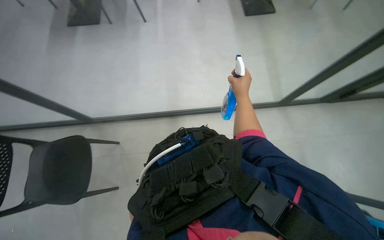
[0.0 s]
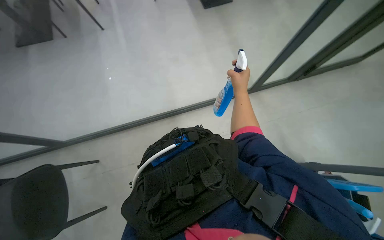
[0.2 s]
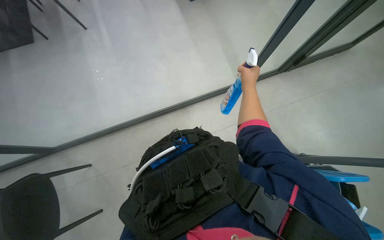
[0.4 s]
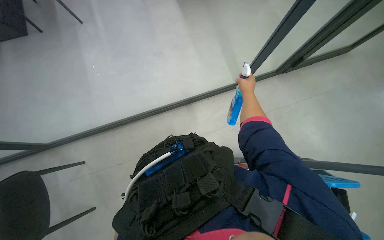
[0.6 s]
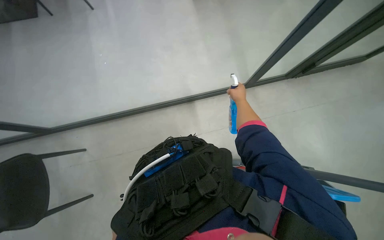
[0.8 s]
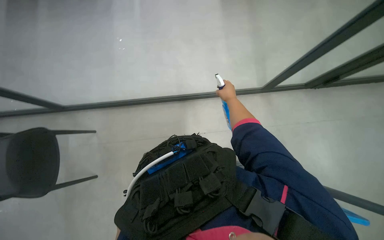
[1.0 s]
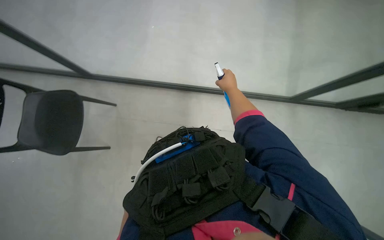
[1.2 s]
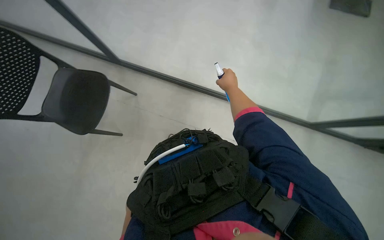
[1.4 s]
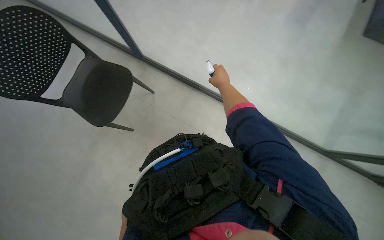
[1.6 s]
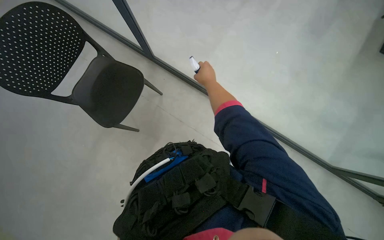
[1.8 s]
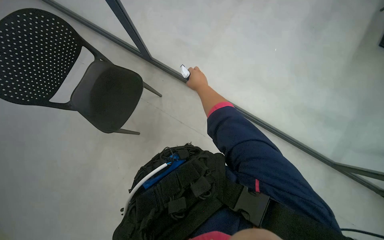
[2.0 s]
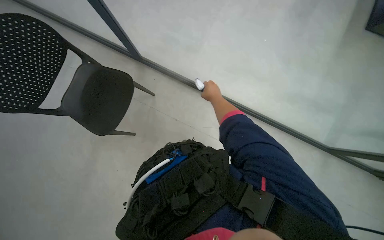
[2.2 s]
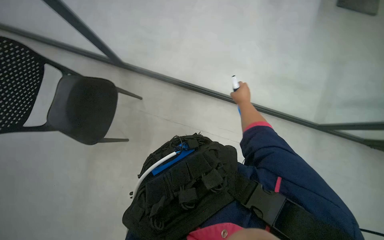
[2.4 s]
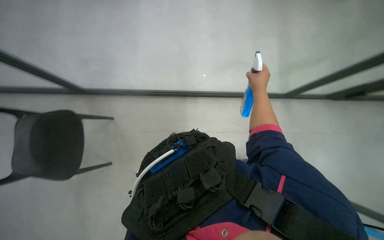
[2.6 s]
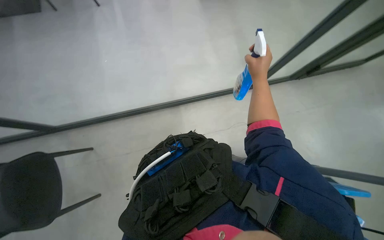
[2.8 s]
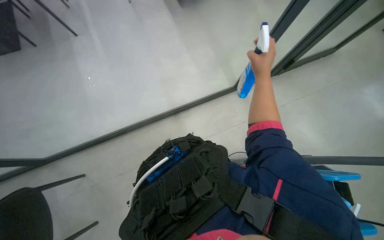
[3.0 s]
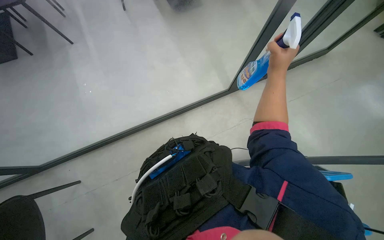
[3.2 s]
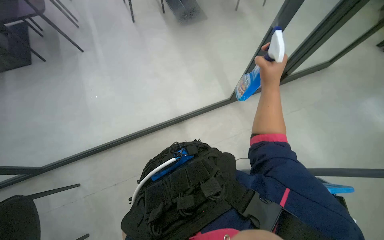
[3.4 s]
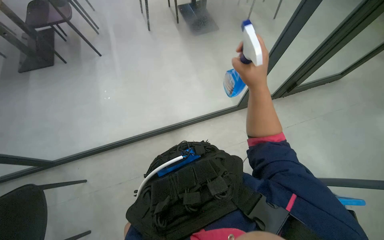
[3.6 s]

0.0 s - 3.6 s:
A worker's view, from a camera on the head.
Job: wiping surfaces.
The whole recording: Spraying cleaner on glass partition. The worker sprays cleaner onto the glass partition.
0.0 s - 1.8 s: The wearer looks some 10 degrees further downward. The scene turns approximately 40 degrees clockwise in the picture.
1.8 s - 3.6 s: The view tips upward by some 15 degrees. The scene rotates counterclockwise by some 40 degrees.

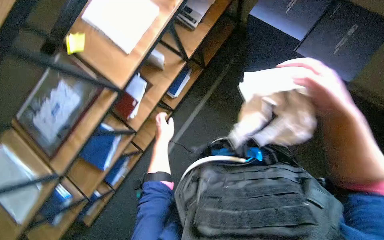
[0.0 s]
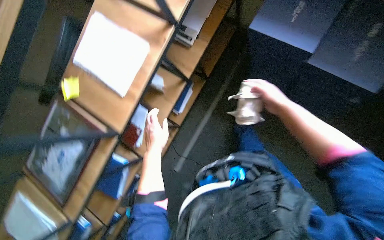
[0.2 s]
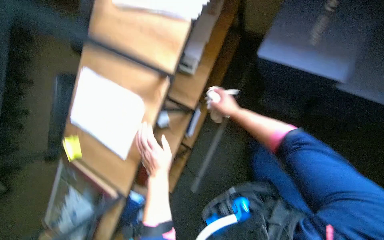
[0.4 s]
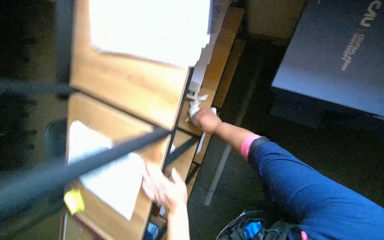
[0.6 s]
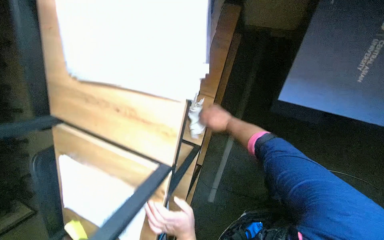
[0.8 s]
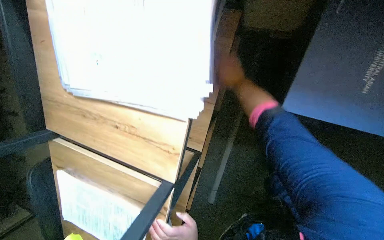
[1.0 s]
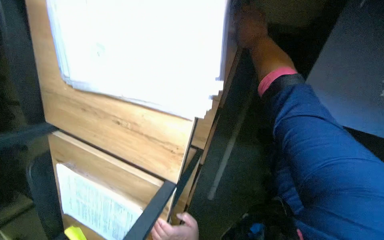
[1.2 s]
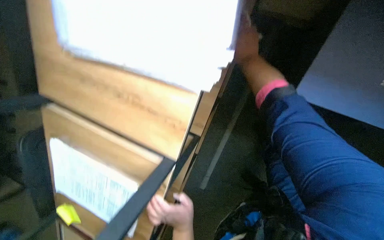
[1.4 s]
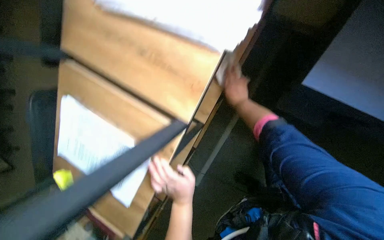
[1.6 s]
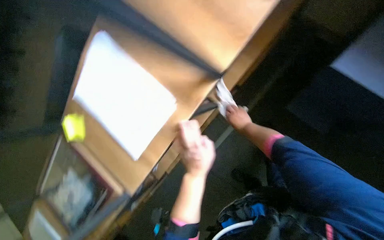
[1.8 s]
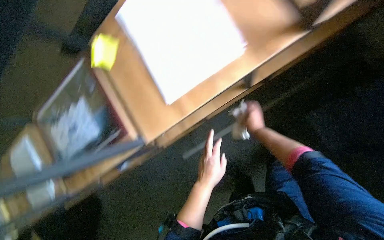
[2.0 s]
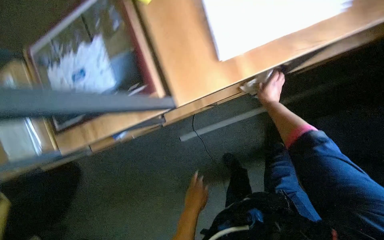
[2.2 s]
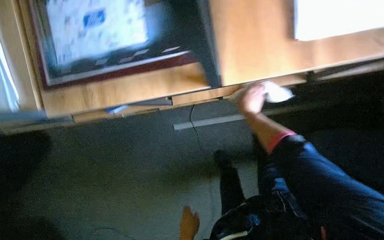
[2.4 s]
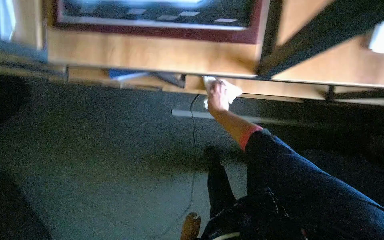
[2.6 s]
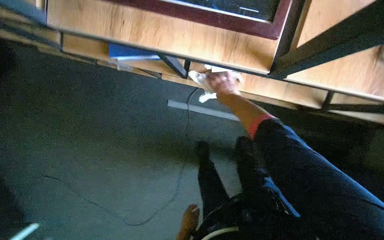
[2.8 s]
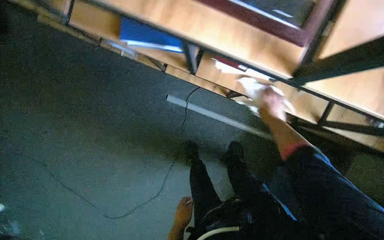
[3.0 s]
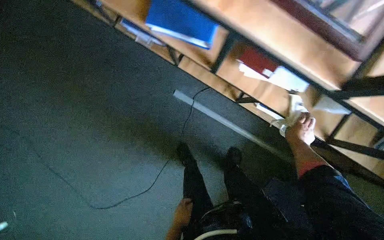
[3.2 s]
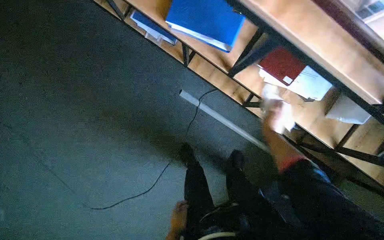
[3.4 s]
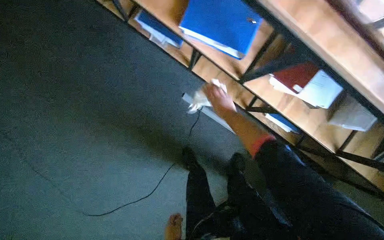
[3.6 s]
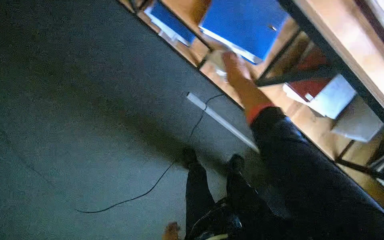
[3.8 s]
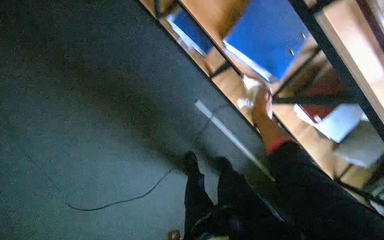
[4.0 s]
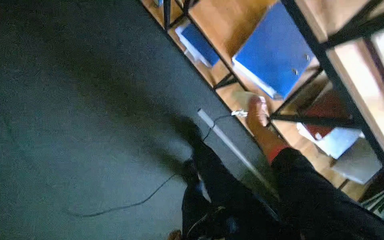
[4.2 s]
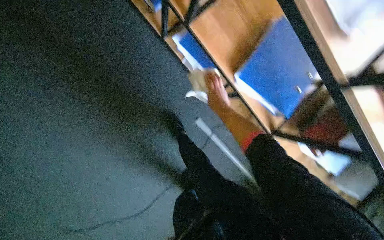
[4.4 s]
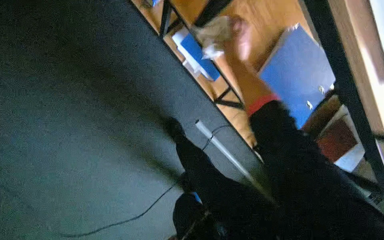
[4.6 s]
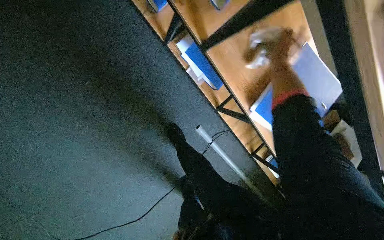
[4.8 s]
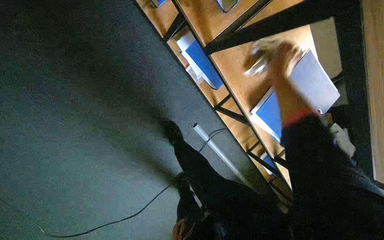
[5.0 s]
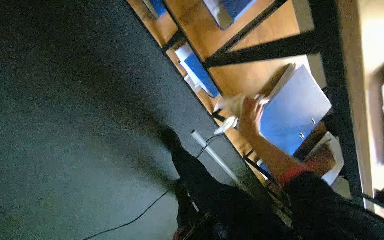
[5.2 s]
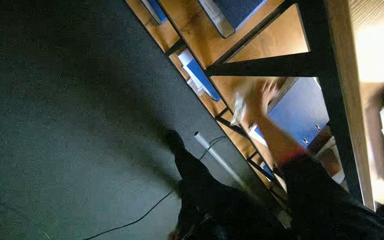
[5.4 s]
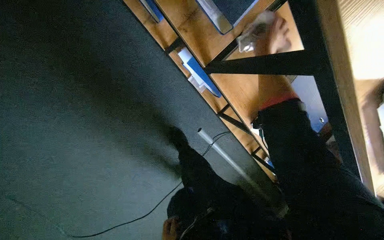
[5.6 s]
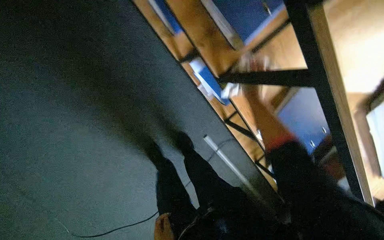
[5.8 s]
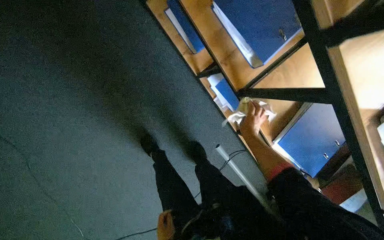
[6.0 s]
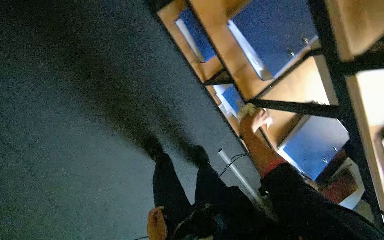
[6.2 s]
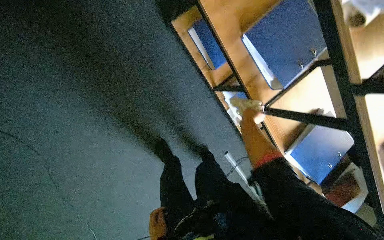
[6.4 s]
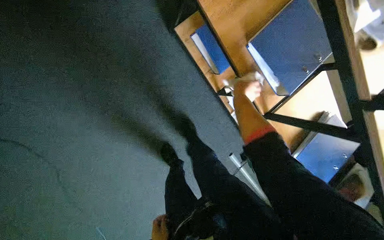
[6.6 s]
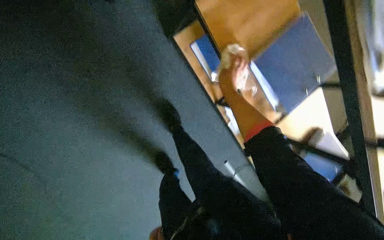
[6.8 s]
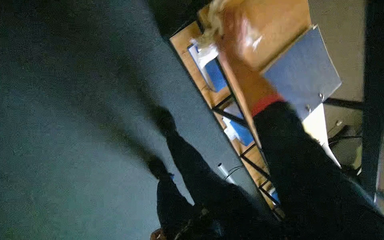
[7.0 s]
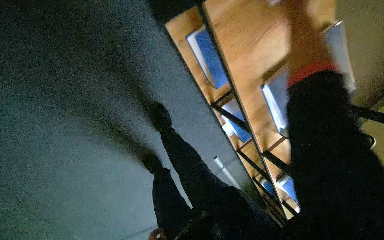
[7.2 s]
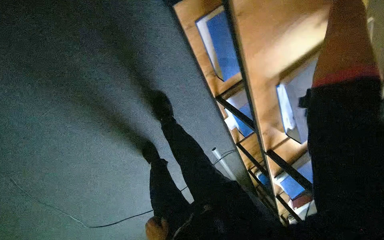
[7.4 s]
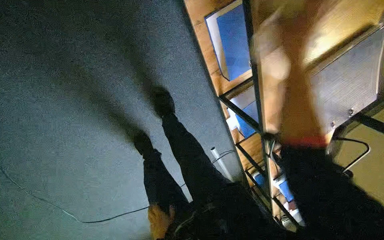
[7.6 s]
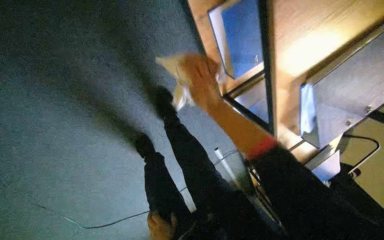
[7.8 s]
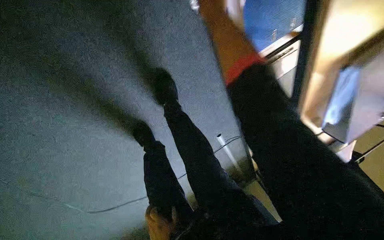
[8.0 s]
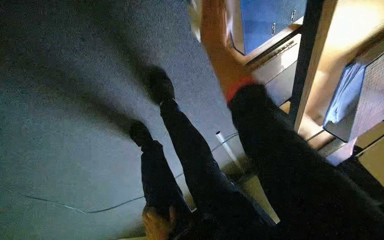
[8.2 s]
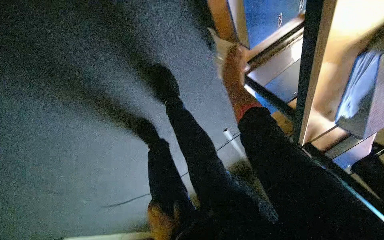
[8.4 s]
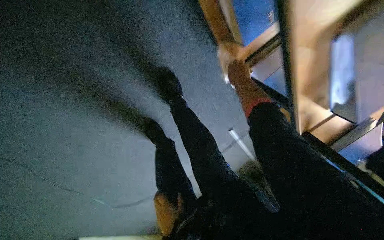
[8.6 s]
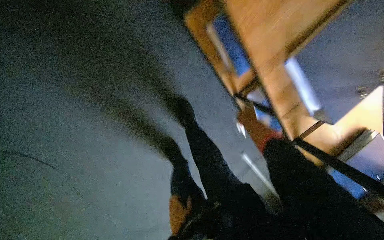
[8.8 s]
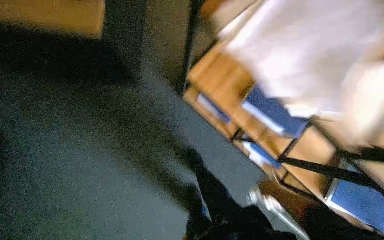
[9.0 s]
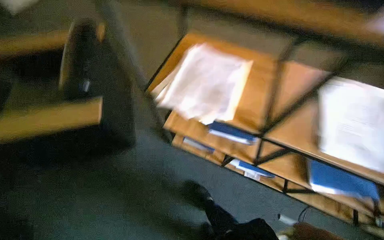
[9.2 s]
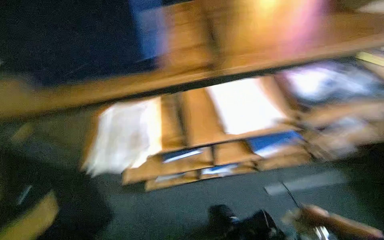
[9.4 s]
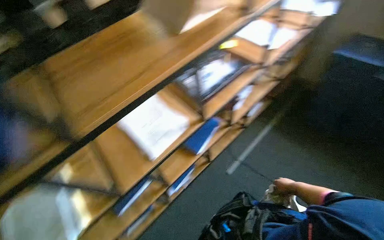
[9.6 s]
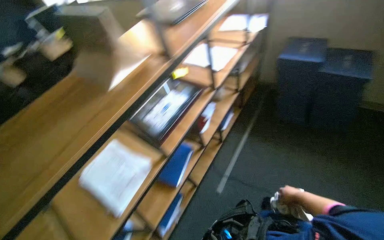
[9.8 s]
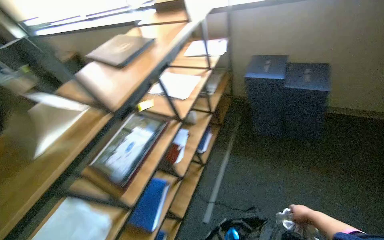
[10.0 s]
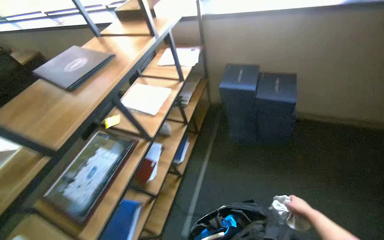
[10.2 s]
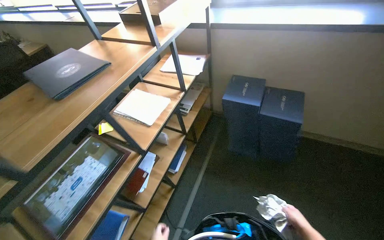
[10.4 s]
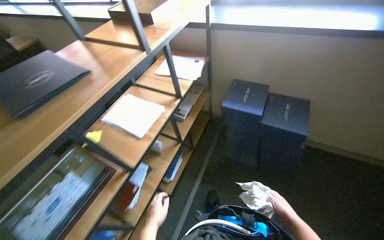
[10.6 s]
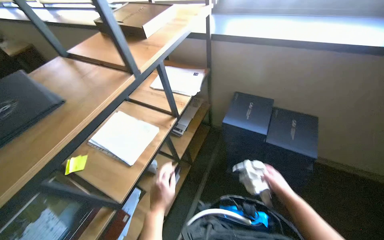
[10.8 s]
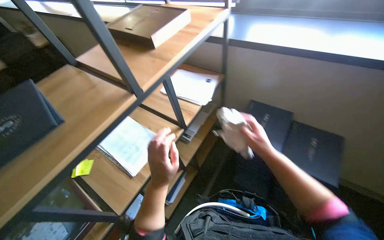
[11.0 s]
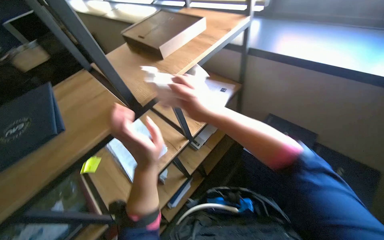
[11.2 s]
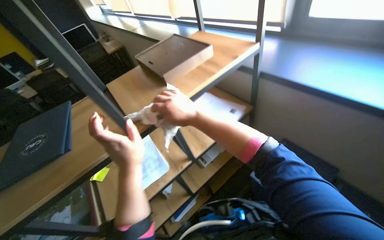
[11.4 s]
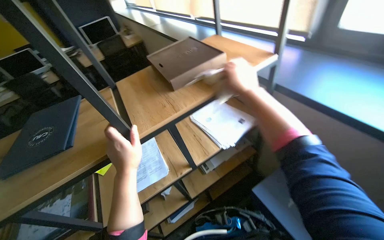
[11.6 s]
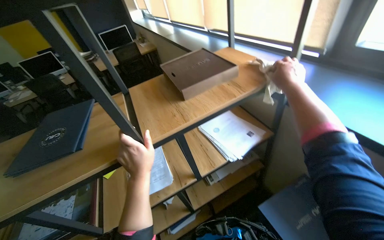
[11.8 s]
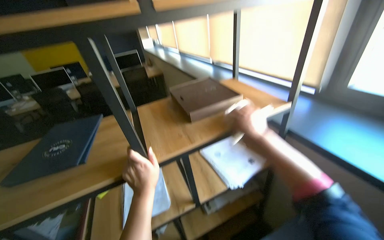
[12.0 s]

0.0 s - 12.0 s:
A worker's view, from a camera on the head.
Job: wiping surfaces.
The whole recording: Wiping office shelving unit. The worker wipes the shelves and surfaces of an office shelving unit with a cloth.
1.6 s - 3.0 s: The view swings some 15 degrees to the right. The scene turns about 35 degrees clockwise in the picture. The right hand goes left and right, some 20 cm each way, reversing 2 times.
3.0 s - 4.4 s: The camera travels to the left, about 50 cm. The scene rotates clockwise by some 25 degrees.
6.0 s - 7.6 s: The wearer moves about 50 cm. The camera pitches downward, by about 20 degrees.
7.6 s - 9.0 s: The view pans to the left by roughly 25 degrees. The camera pitches upward, by roughly 25 degrees.
9.0 s - 10.4 s: The camera travels about 90 cm. The head turns to the right by some 70 degrees. The view tilts some 25 degrees upward.
10.4 s - 12.0 s: The head travels roughly 60 cm. The head turns to the left by roughly 40 degrees.

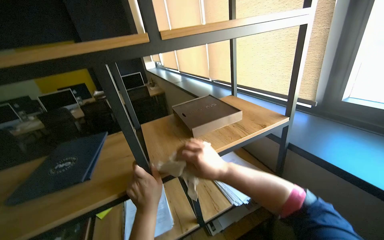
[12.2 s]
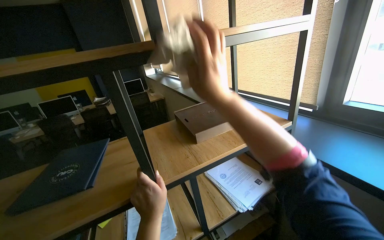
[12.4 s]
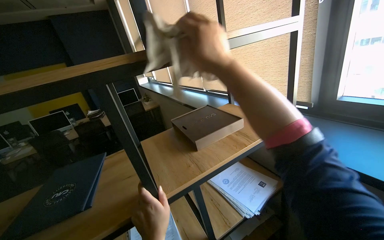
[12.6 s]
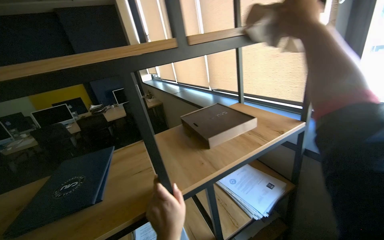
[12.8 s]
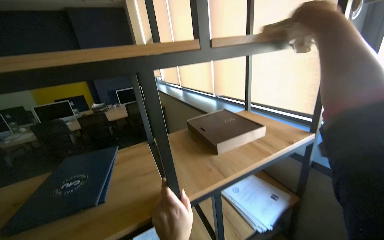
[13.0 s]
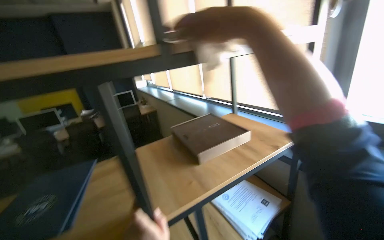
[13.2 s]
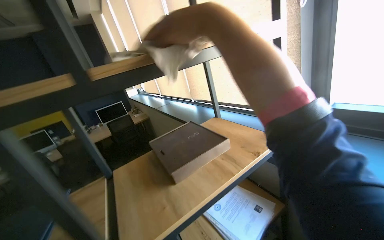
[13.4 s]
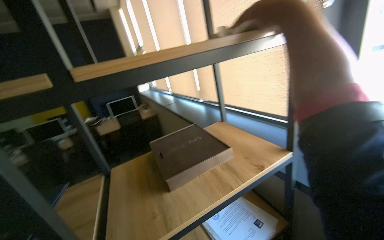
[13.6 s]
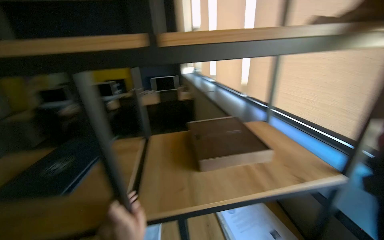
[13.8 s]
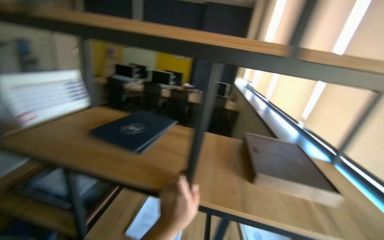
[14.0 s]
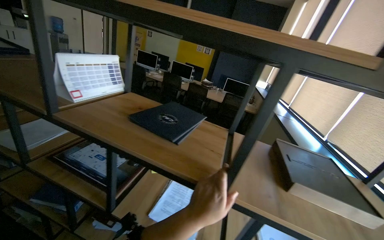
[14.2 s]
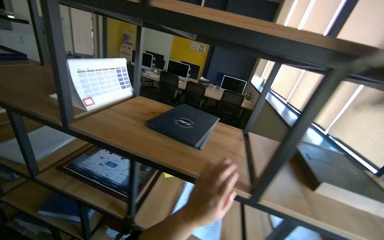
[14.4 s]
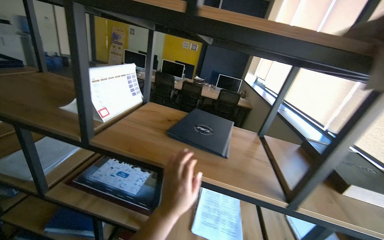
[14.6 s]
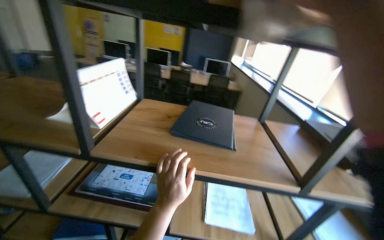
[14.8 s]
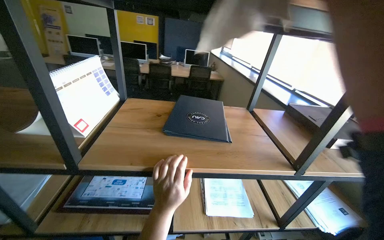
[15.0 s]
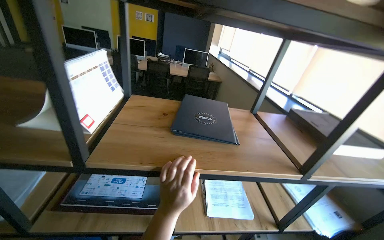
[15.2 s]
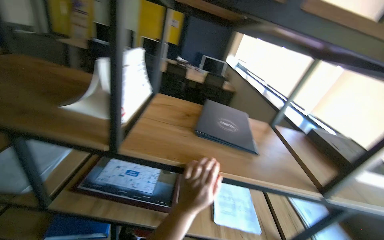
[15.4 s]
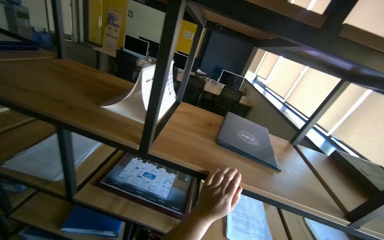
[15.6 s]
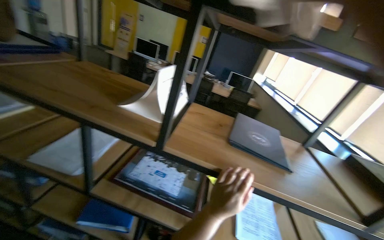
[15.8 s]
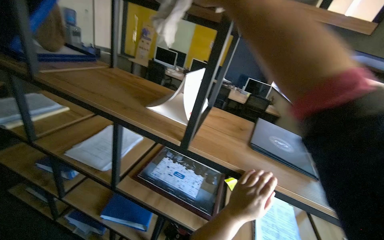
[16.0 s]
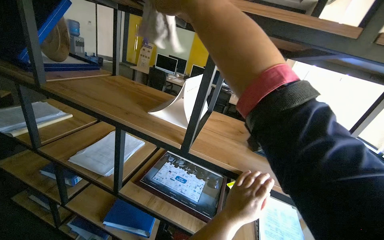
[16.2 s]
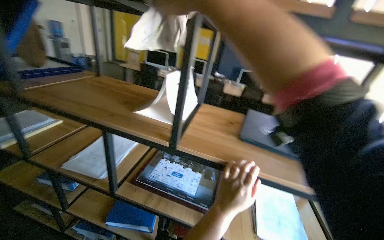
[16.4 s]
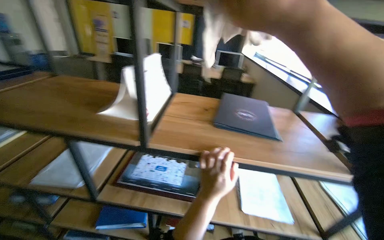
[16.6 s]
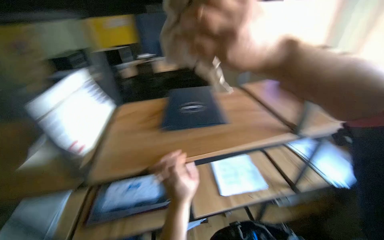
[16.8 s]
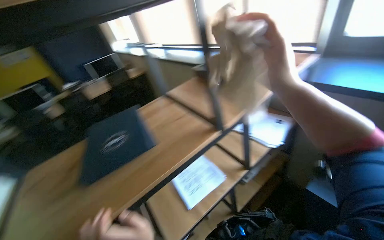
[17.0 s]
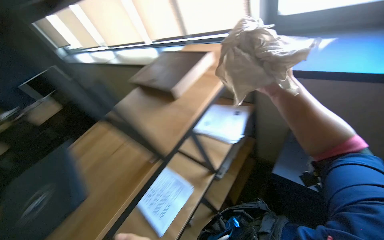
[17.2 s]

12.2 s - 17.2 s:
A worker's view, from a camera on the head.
Job: wiping surfaces.
The whole recording: Wiping office shelving unit. The worker wipes the shelves and surfaces of an office shelving unit with a cloth.
13.8 s - 15.6 s: The wearer moves to the left, roughly 60 cm. The scene turns approximately 25 degrees clockwise in the picture.
15.6 s - 17.2 s: The wearer moves roughly 50 cm. The head turns to the right by roughly 75 degrees.
